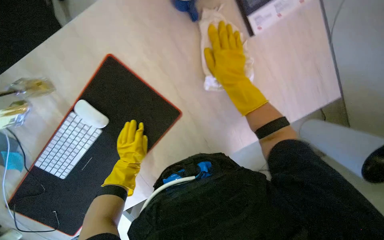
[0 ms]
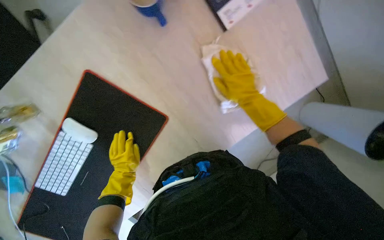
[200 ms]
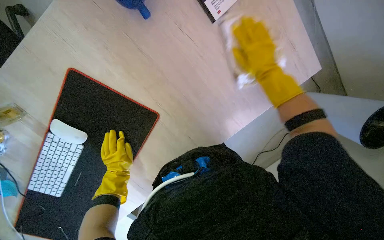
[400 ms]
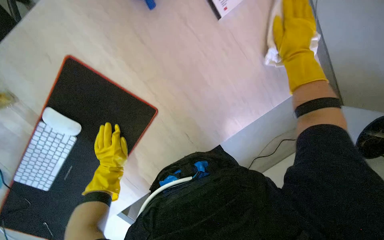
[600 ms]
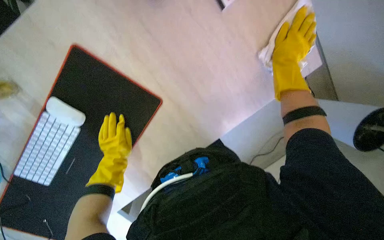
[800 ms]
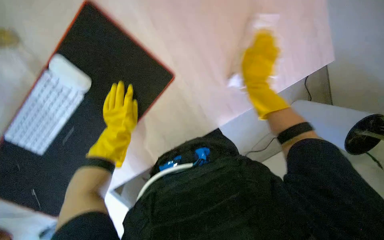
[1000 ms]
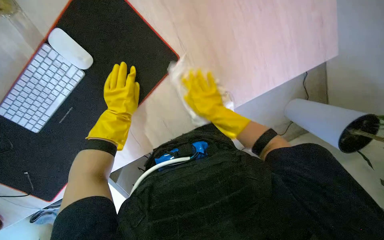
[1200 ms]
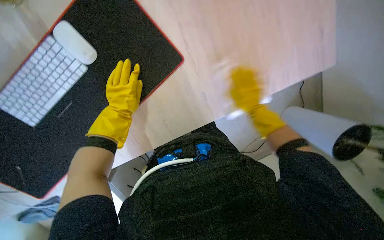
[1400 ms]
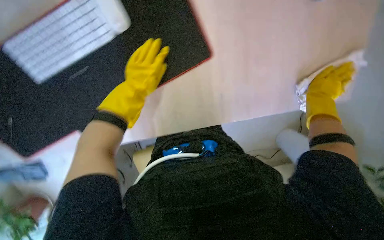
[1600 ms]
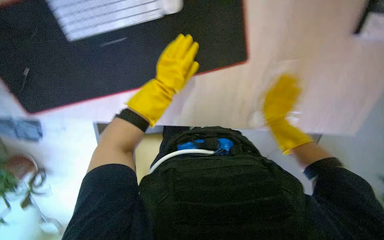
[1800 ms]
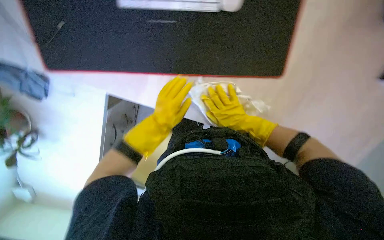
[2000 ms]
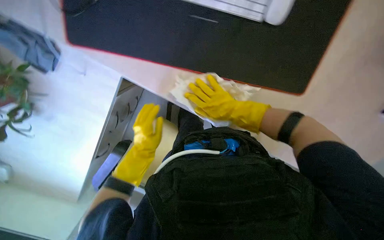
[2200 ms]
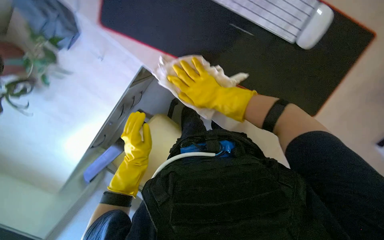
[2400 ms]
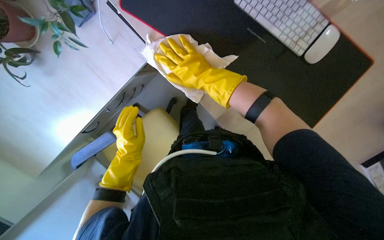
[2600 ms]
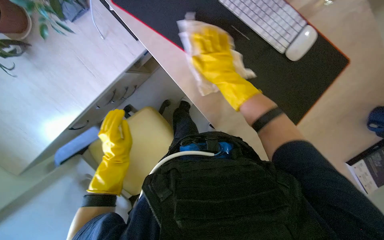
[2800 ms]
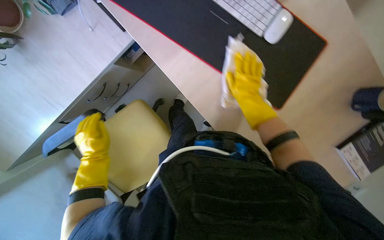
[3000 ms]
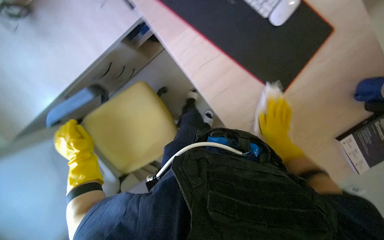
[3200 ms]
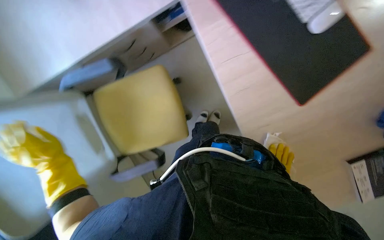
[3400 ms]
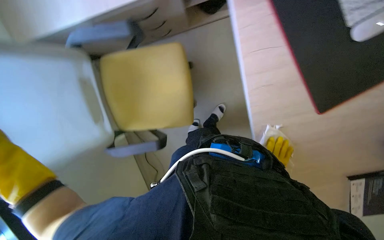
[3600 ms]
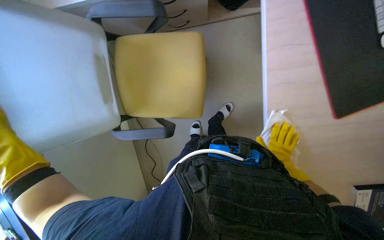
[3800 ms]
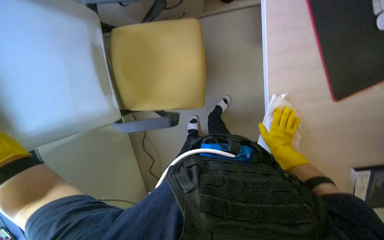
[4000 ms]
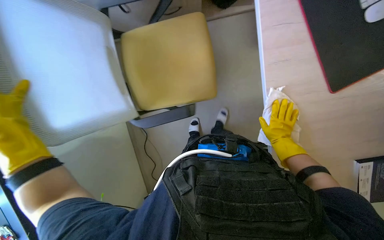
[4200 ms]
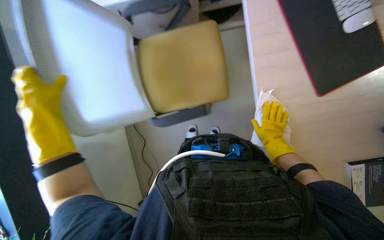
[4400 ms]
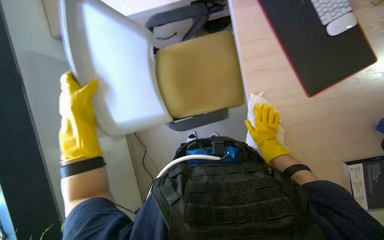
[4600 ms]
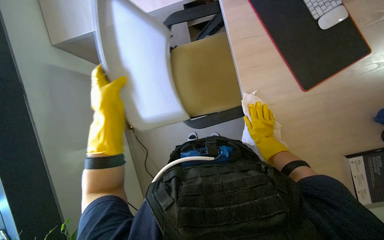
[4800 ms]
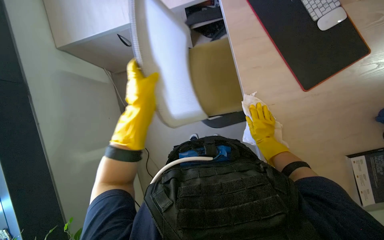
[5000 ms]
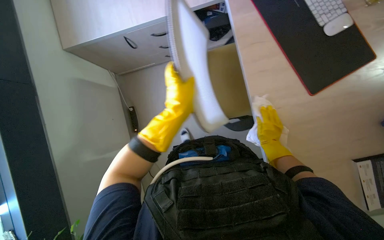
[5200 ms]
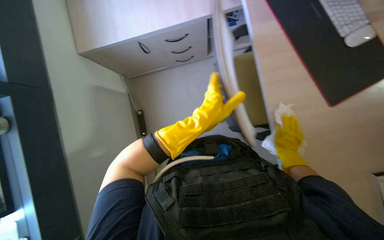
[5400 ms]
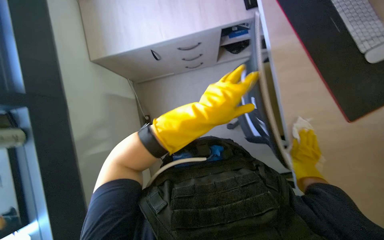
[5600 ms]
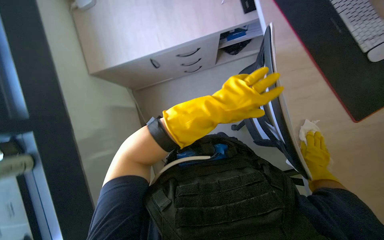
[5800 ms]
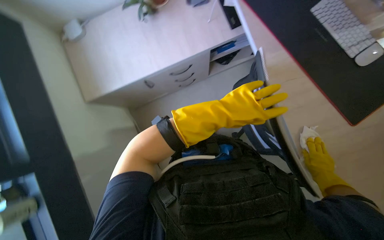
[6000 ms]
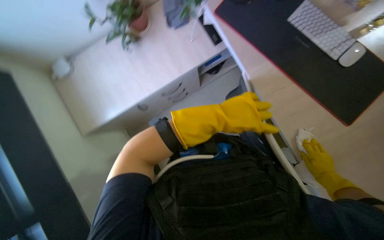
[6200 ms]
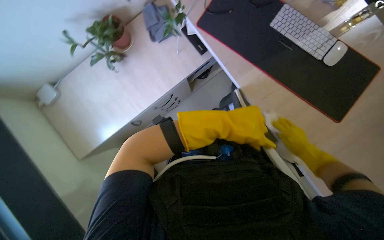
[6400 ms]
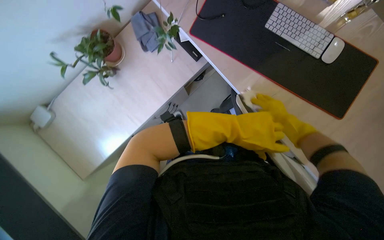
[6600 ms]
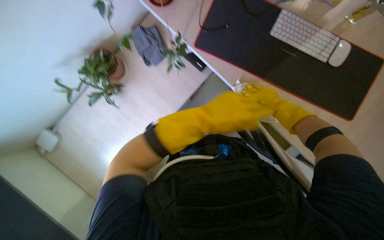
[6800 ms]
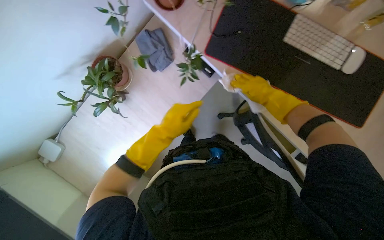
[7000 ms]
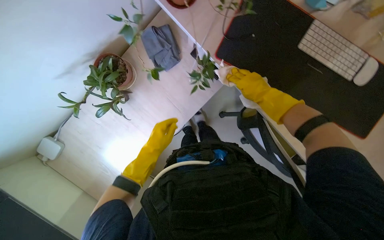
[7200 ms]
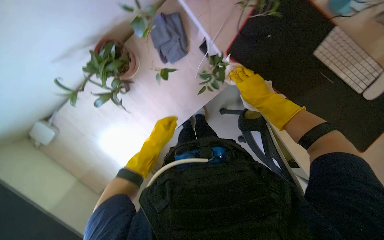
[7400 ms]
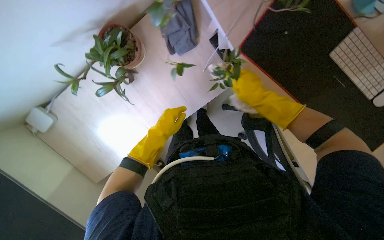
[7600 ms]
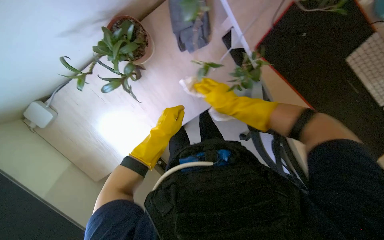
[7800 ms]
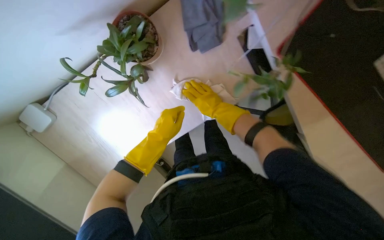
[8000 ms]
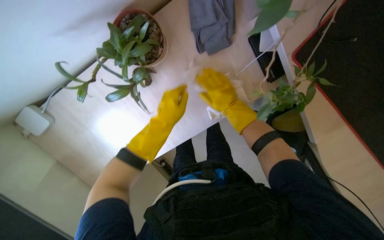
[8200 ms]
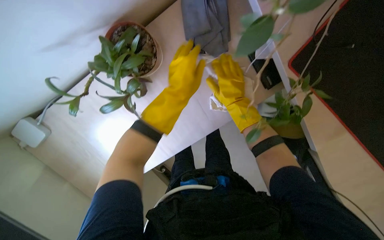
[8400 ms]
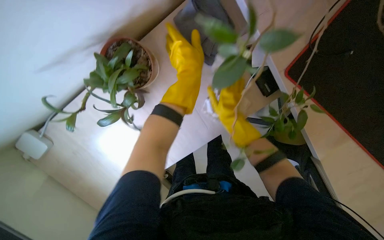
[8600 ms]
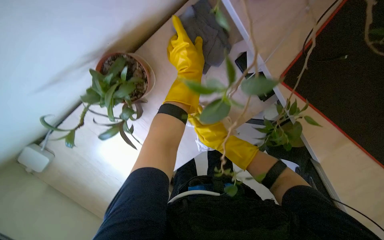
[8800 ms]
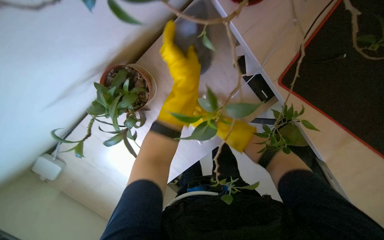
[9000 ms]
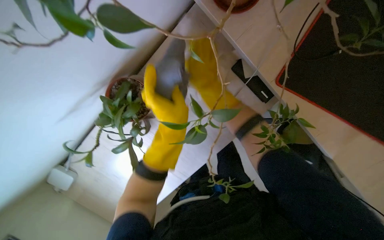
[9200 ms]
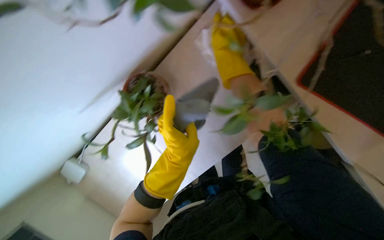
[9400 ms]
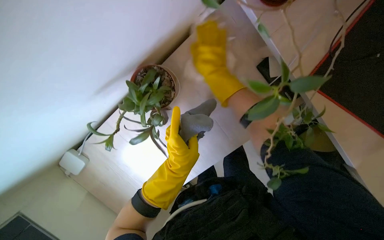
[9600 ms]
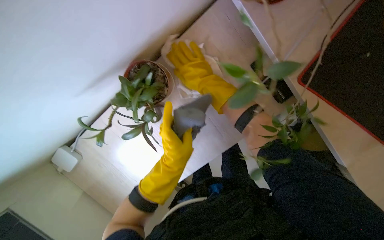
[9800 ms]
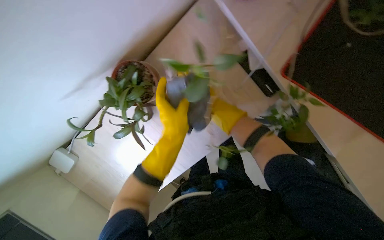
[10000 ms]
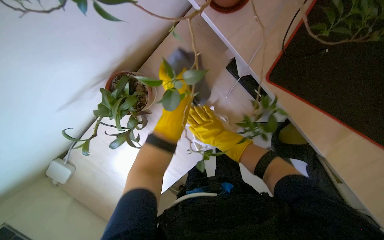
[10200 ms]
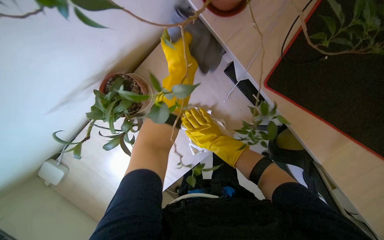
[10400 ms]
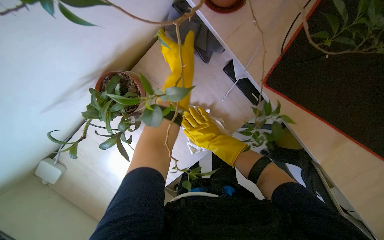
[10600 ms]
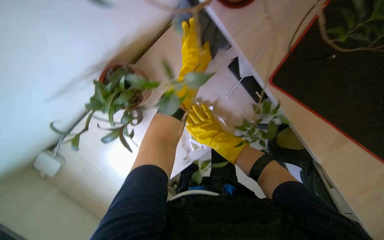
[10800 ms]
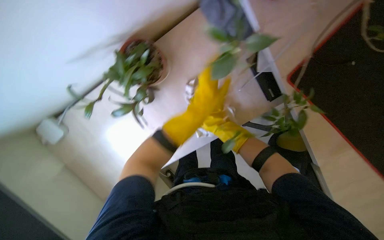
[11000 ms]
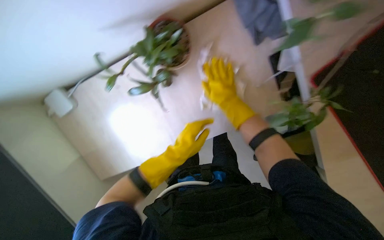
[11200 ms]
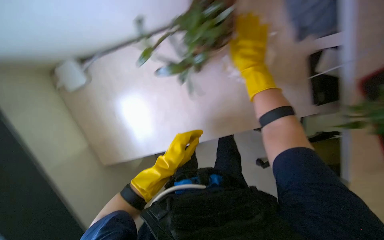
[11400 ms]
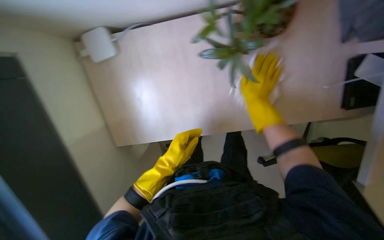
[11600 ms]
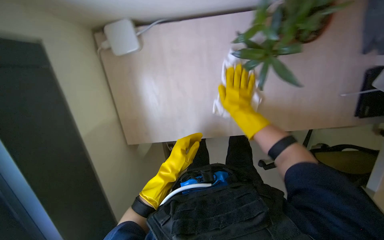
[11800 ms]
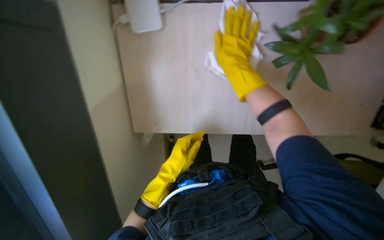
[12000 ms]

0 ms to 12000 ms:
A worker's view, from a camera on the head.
Job: wiping surfaces.
The whole recording: Cleaning office surfaces and preparing tools. The worker wipes various office surfaces including a door, a chair, and a desk, then prepares cleaning solution on a cloth.
1600 ms to 3000 ms: The right hand travels nearer to the camera by roughly 15 cm, and reaches some 15 cm to the left, then returns. The left hand moves down the picture, roughly 35 cm.
3000 ms to 4400 ms: The scene turns roughly 30 degrees clockwise in the picture.
4400 ms to 6000 ms: The view tips upward by approximately 15 degrees. The right hand heads to the right, covering approximately 15 cm.
6000 ms to 7600 ms: The wearer moves roughly 50 cm.
7600 ms to 9000 ms: The left hand travels up the picture by some 30 cm.
10400 ms to 12000 ms: The scene rotates clockwise by about 30 degrees.

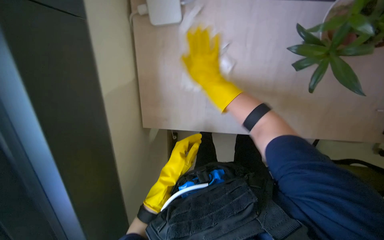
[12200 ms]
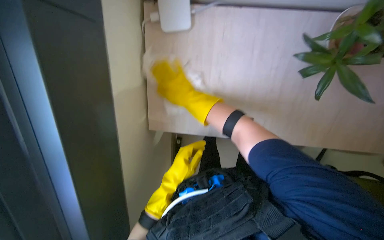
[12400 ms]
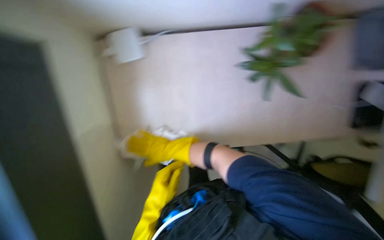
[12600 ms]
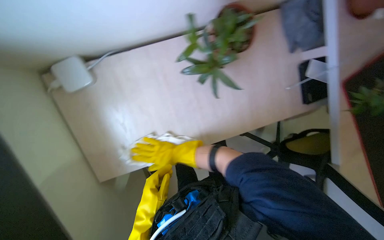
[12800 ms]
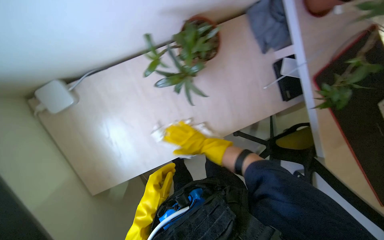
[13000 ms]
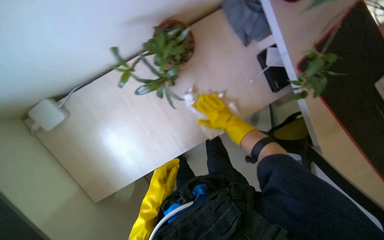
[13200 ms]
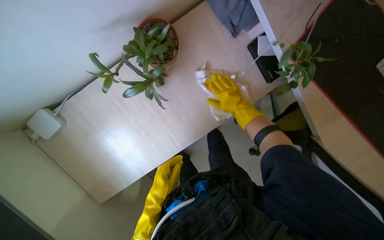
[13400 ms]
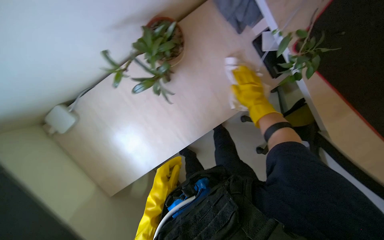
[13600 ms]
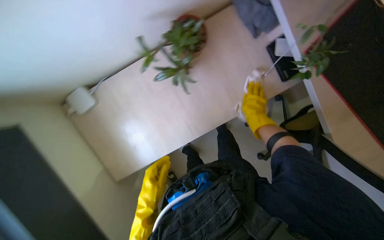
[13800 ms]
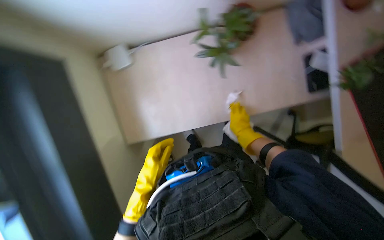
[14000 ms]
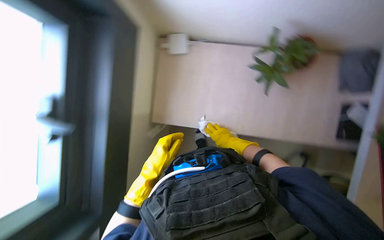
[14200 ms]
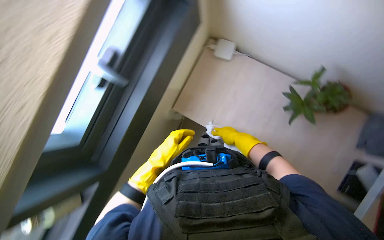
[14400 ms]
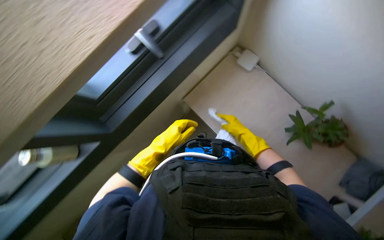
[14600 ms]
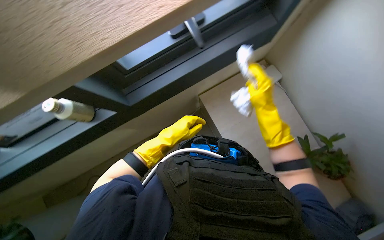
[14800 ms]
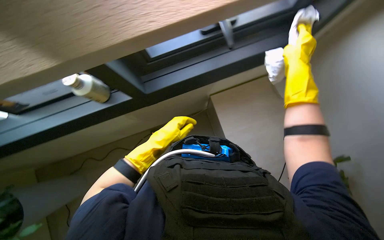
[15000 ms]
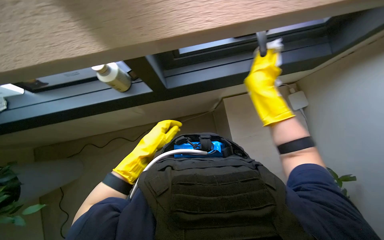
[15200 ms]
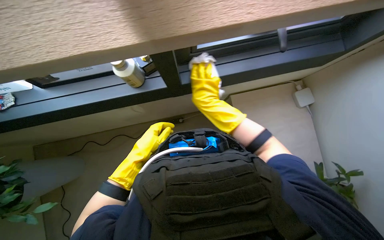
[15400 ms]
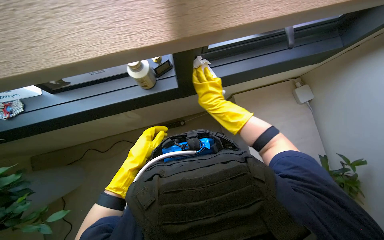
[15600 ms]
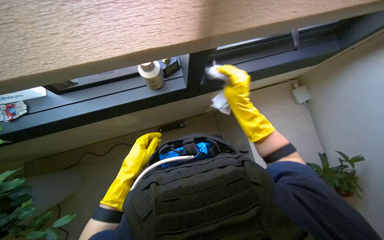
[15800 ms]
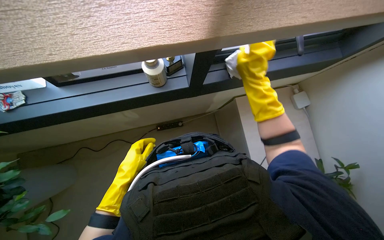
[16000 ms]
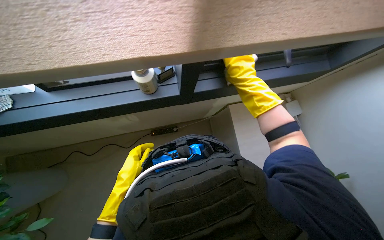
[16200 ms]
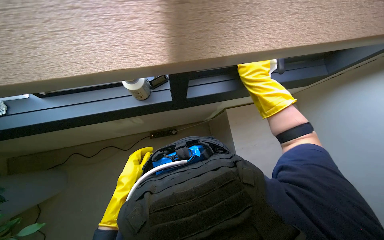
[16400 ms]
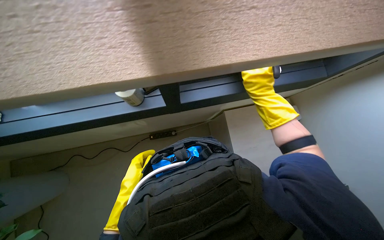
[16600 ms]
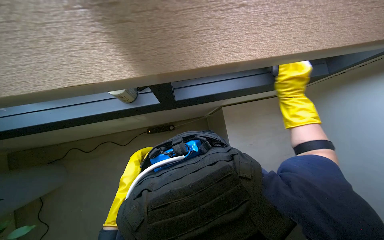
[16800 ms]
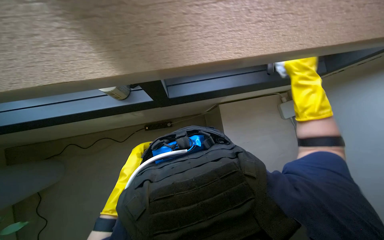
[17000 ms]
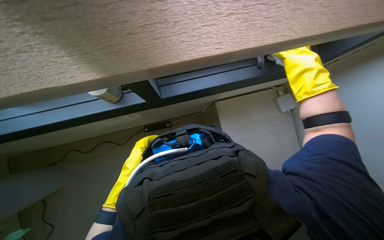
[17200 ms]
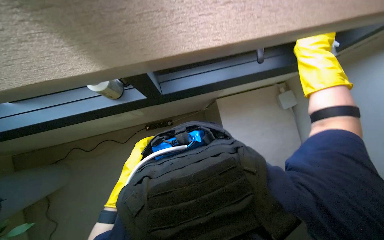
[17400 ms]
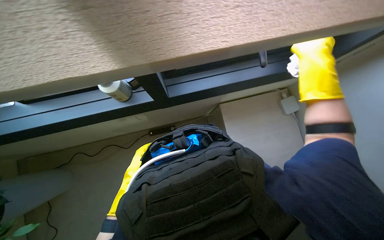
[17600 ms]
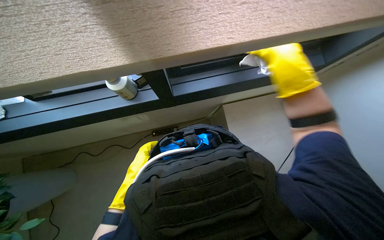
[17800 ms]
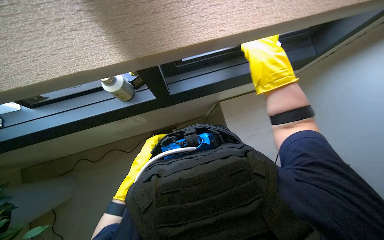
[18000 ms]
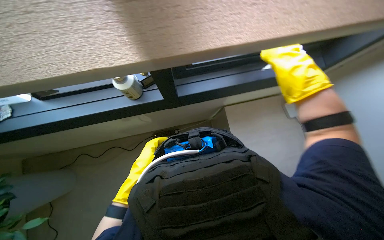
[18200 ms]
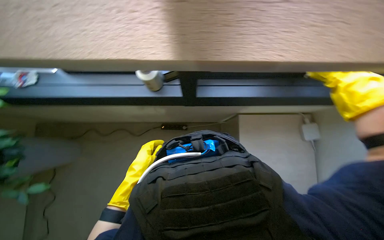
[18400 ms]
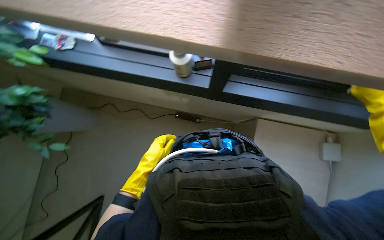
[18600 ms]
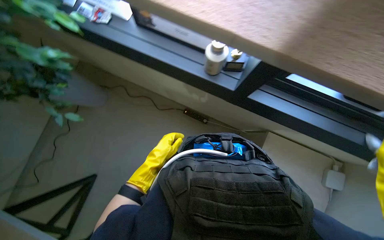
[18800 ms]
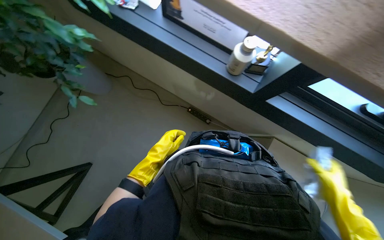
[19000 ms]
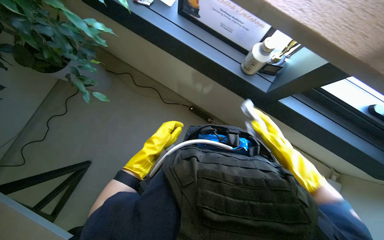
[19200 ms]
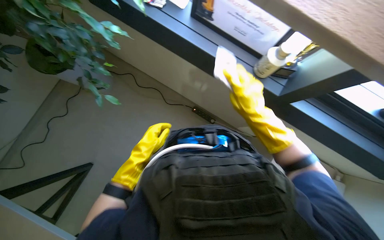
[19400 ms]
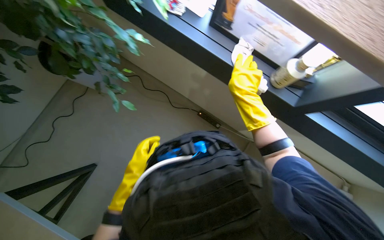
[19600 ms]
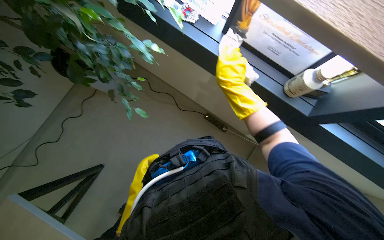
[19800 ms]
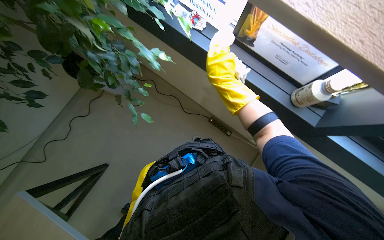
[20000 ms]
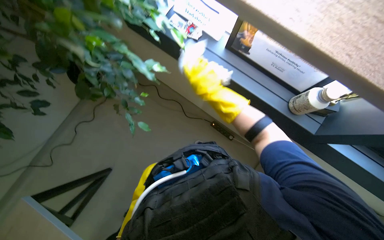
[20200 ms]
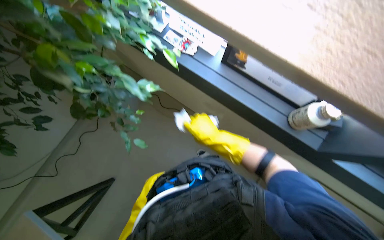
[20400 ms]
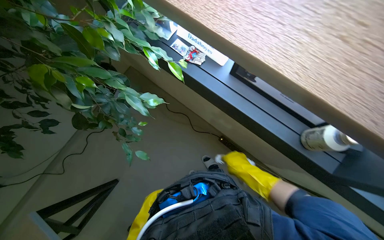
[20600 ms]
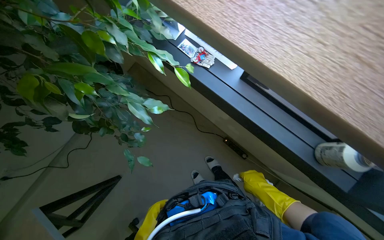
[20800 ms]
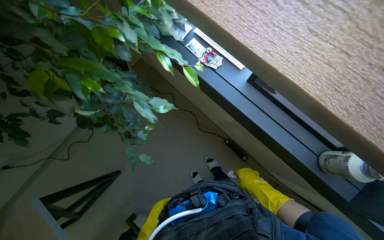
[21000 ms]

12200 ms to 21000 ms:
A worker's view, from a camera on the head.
Job: wiping surfaces.
The whole recording: Cleaning office surfaces and preparing tools. The worker wipes various office surfaces including a door, a chair, and a desk, then prepares cleaning solution on a cloth.
12200 ms to 13600 ms: Everything in view rotates some 25 degrees counterclockwise. The right hand is displaced to the right by approximately 40 cm.
13600 ms to 15200 ms: The head travels about 50 cm. The scene turns about 85 degrees clockwise in the picture.
15200 ms to 16600 ms: The right hand moves approximately 20 cm to the left and comes back; the left hand travels to the left and down the picture by roughly 15 cm.
16600 ms to 18000 ms: The right hand is displaced nearer to the camera by approximately 10 cm.
18000 ms to 19600 ms: The scene rotates clockwise by roughly 50 degrees.
19600 ms to 21000 ms: The right hand heads farther from the camera, covering approximately 10 cm.
